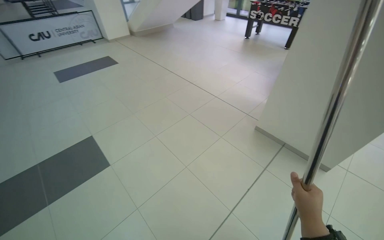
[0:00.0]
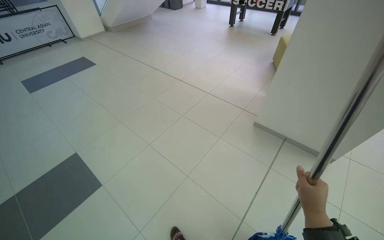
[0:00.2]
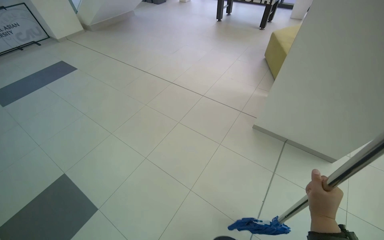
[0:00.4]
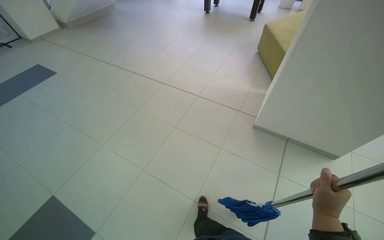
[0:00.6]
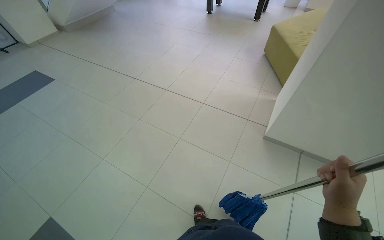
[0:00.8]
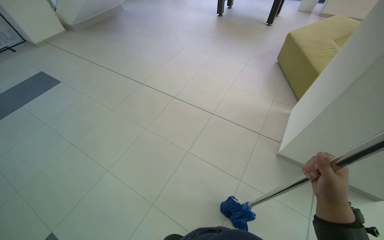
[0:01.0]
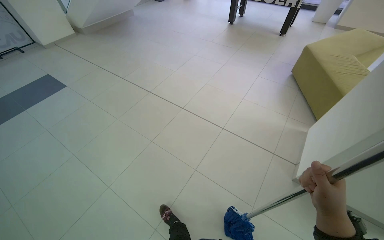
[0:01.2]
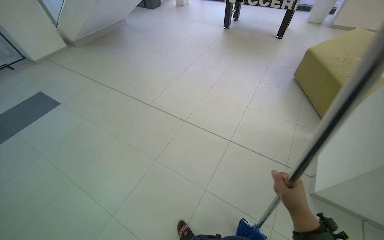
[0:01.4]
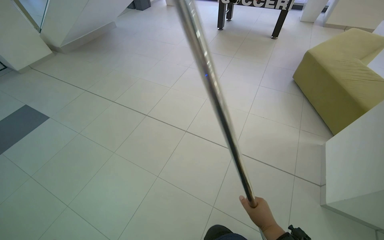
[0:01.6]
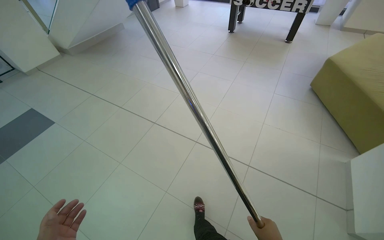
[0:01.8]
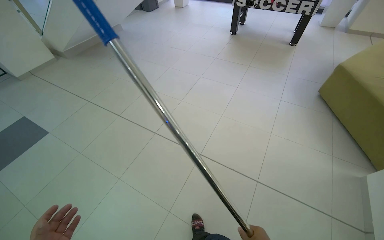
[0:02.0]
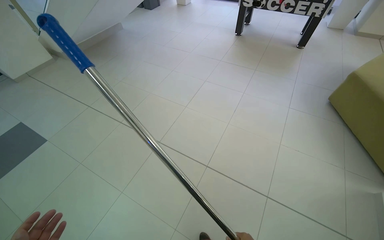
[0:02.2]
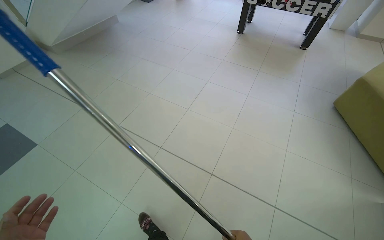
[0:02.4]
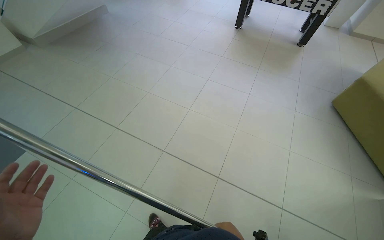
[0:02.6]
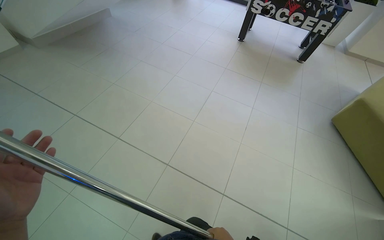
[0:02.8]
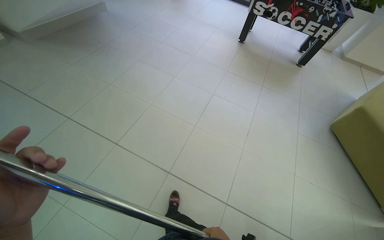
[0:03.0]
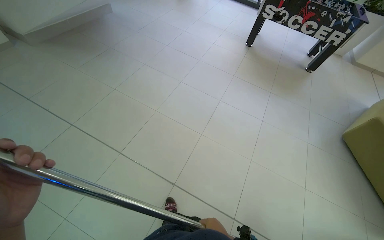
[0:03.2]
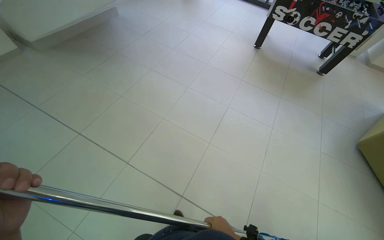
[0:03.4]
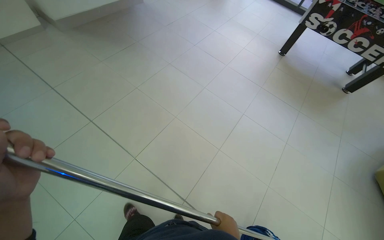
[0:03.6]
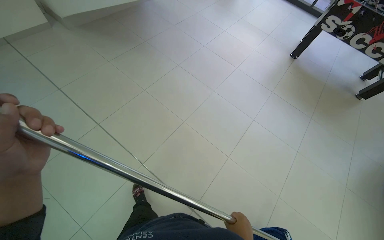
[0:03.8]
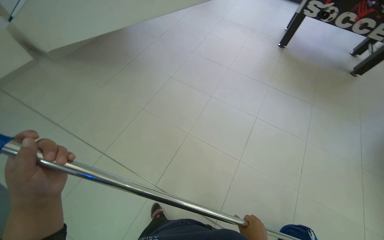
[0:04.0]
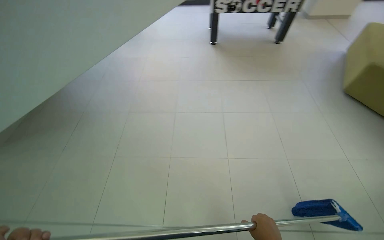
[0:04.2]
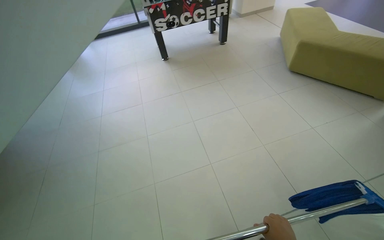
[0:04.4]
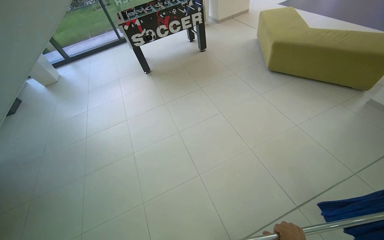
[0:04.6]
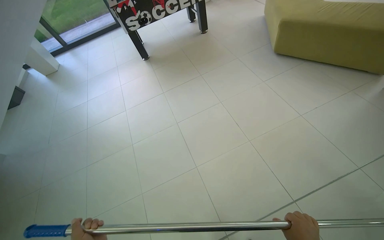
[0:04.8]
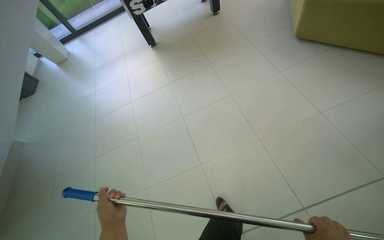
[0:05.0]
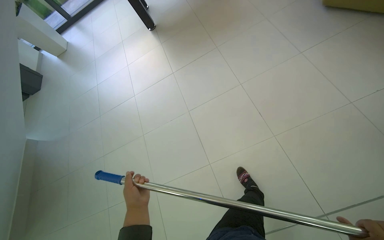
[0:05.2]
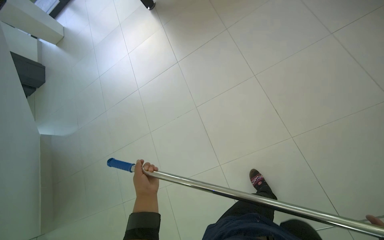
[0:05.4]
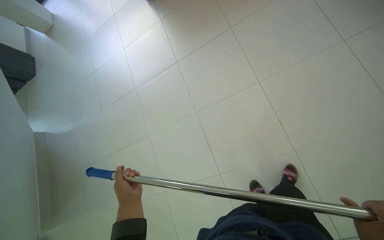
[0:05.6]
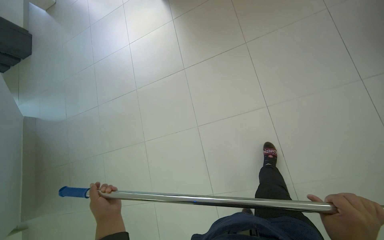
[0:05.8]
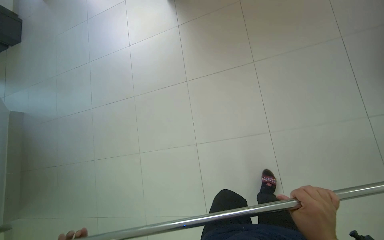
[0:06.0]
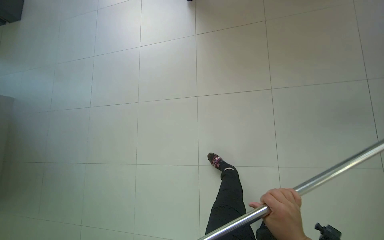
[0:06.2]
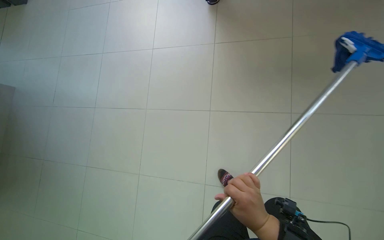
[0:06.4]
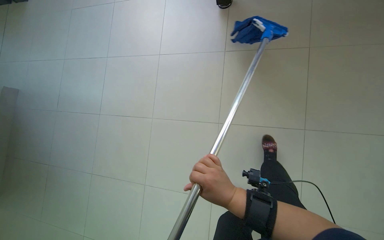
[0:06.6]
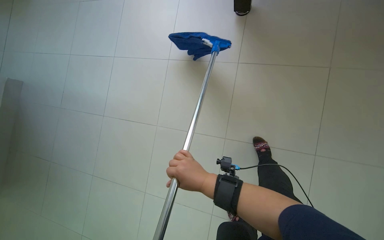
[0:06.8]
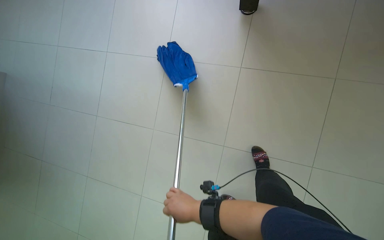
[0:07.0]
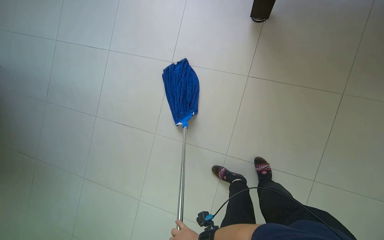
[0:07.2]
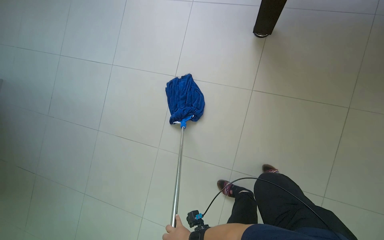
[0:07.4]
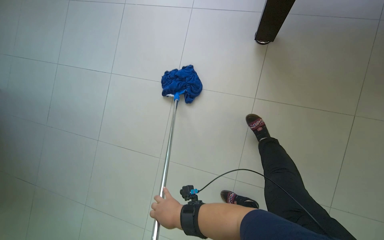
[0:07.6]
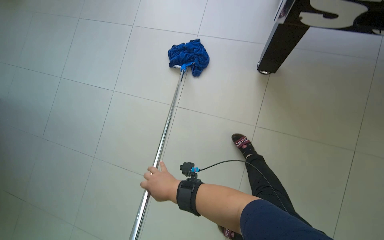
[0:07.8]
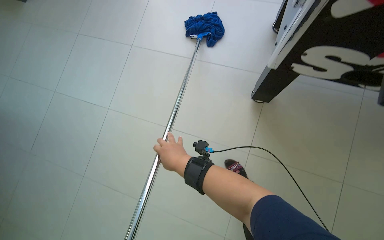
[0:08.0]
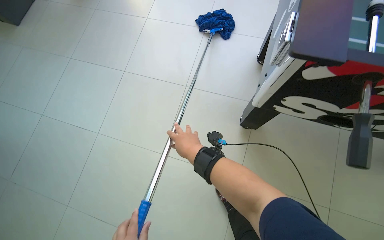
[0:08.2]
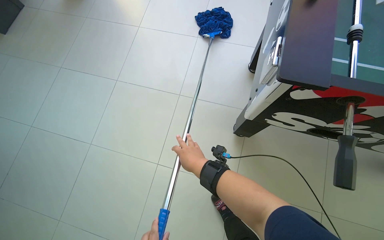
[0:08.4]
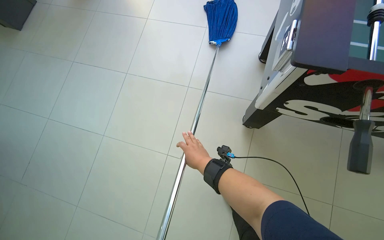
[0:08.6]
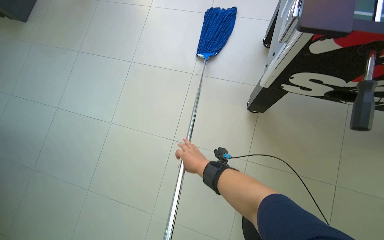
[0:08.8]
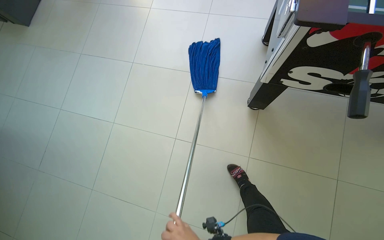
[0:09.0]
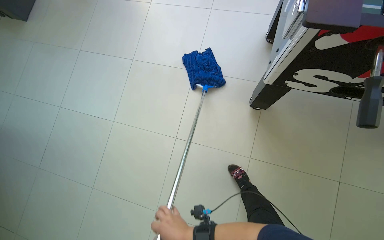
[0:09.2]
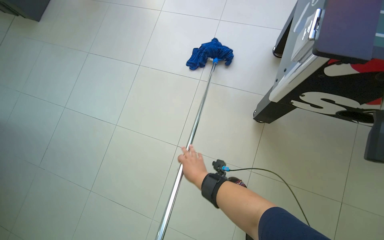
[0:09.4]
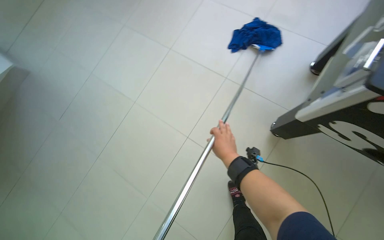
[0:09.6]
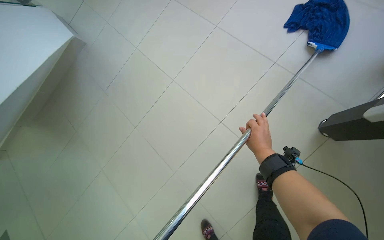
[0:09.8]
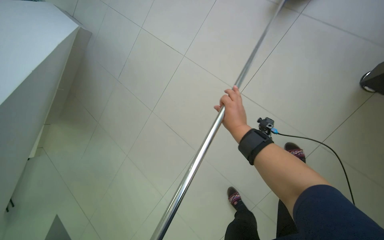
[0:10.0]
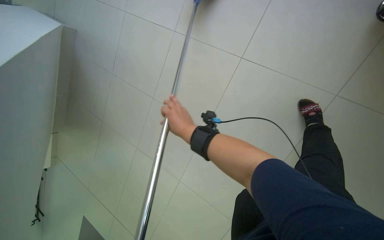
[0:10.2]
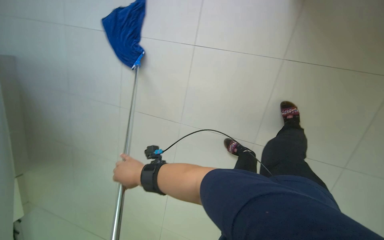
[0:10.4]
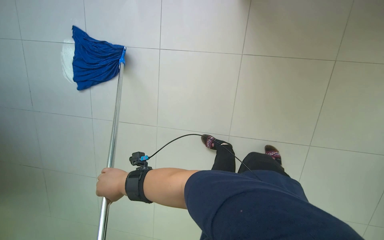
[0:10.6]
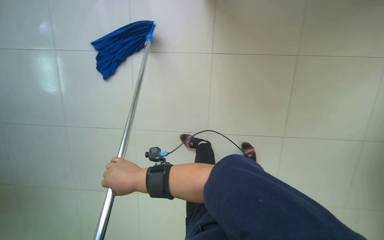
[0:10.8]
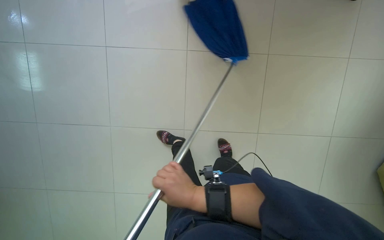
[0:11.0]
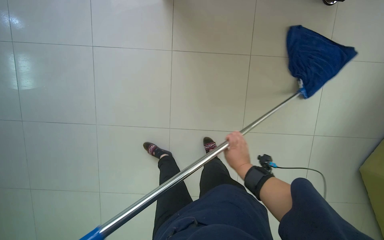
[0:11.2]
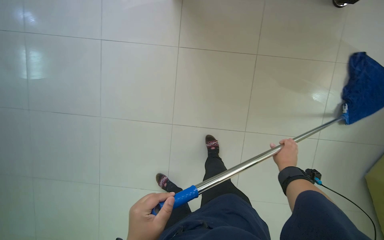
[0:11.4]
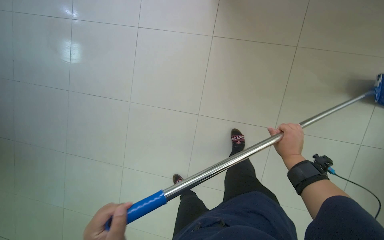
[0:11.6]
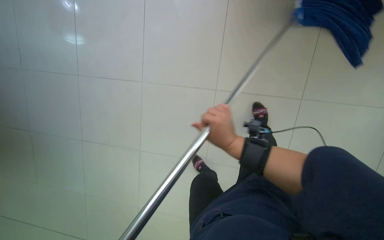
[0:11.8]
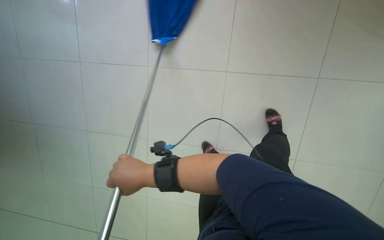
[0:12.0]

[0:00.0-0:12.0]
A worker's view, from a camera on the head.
Job: mopping floor.
The whole recording: Mopping tiled floor with flat mop. The worker mops the tiled floor with a string mop, periodically dipping and wringing it in the bucket.
0:00.0 to 0:01.6: The camera travels about 1.5 m. The wearer looks approximately 20 degrees further to the right.
0:01.6 to 0:03.0: The camera is carried about 1 m.
0:03.0 to 0:04.4: The camera travels roughly 60 cm. The head turns to the right by roughly 50 degrees.
0:04.4 to 0:06.0: The wearer moves about 80 cm. The camera pitches downward, by roughly 25 degrees.
0:06.0 to 0:07.6: The camera is carried roughly 70 cm.
0:07.6 to 0:09.0: The right hand reaches approximately 35 cm up the picture, then returns.
0:09.0 to 0:10.4: The head rotates roughly 20 degrees to the left. The view tilts some 15 degrees downward.

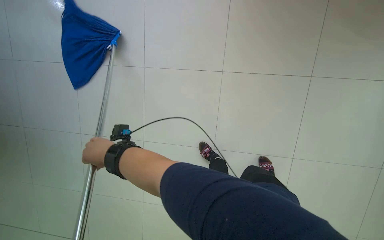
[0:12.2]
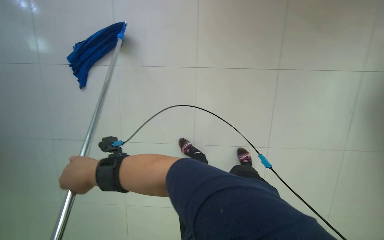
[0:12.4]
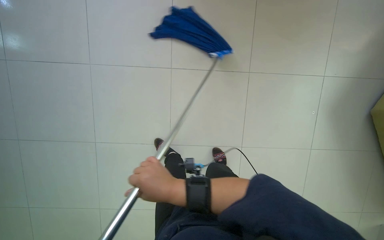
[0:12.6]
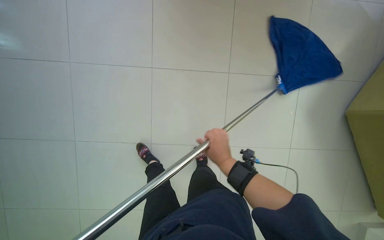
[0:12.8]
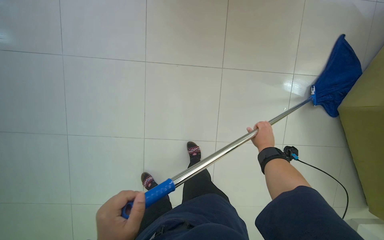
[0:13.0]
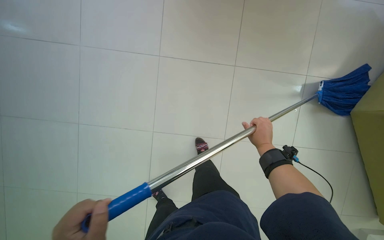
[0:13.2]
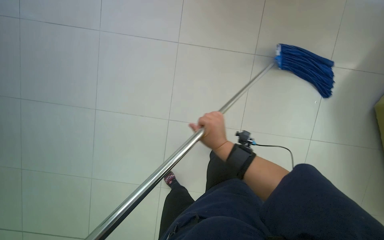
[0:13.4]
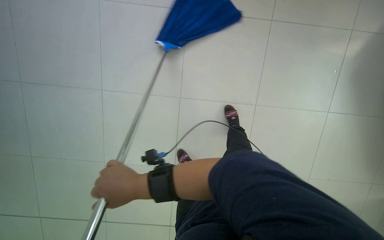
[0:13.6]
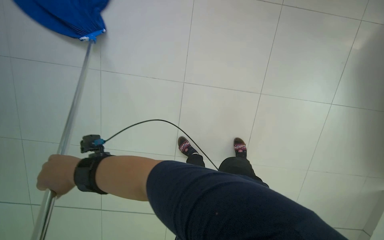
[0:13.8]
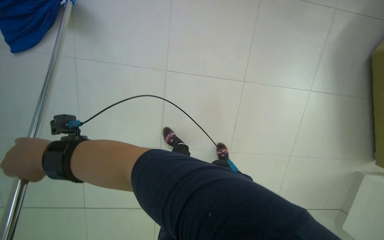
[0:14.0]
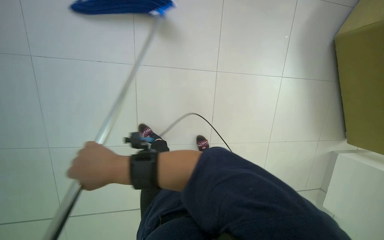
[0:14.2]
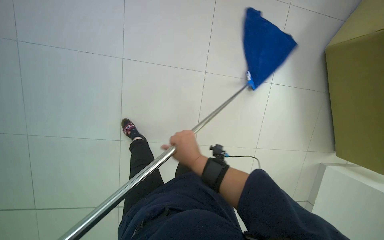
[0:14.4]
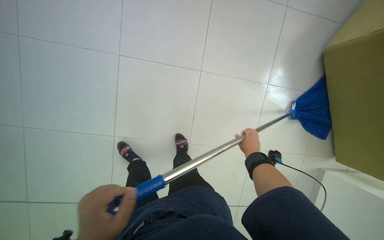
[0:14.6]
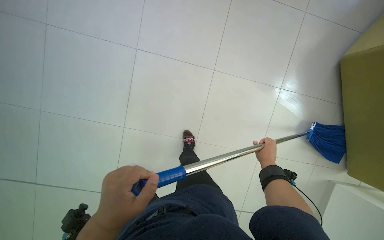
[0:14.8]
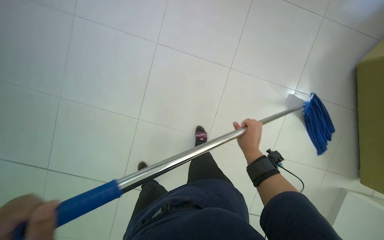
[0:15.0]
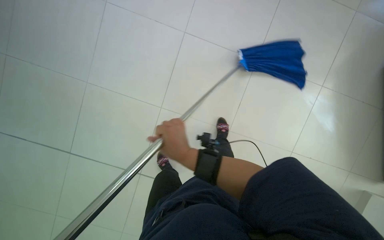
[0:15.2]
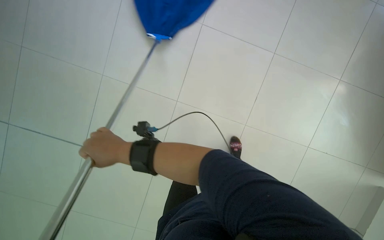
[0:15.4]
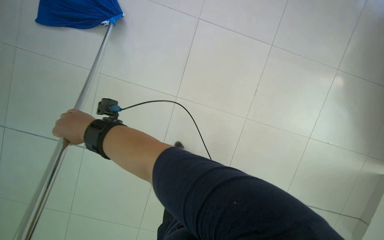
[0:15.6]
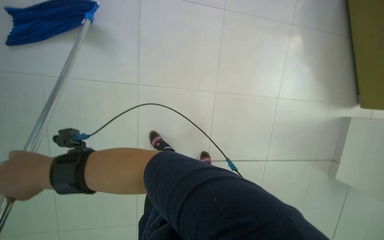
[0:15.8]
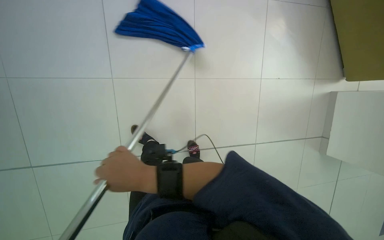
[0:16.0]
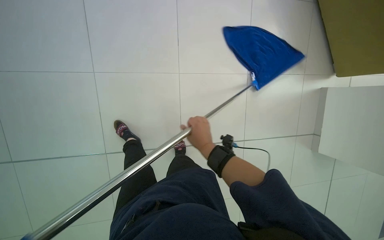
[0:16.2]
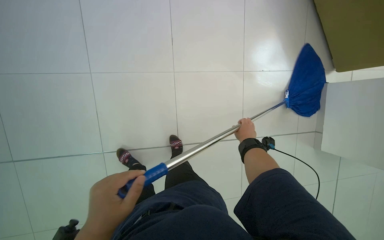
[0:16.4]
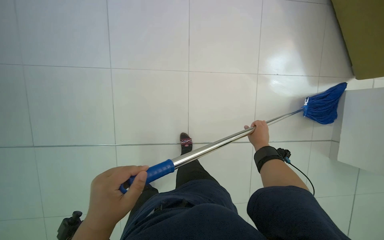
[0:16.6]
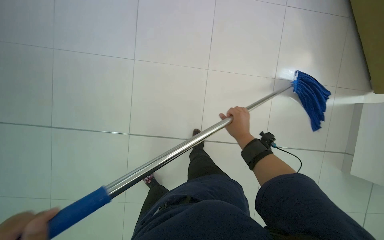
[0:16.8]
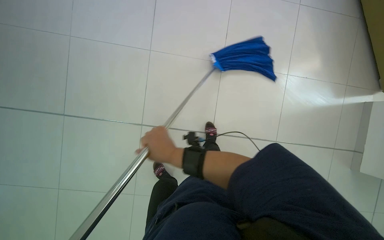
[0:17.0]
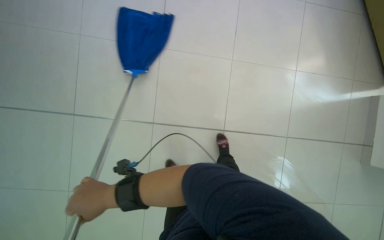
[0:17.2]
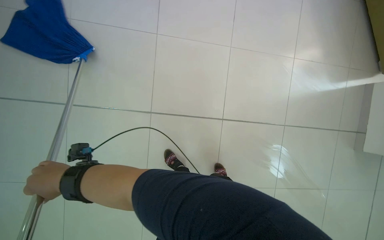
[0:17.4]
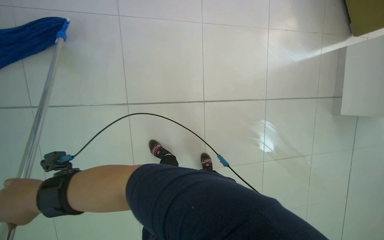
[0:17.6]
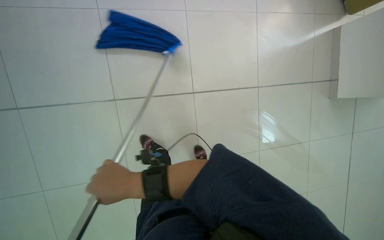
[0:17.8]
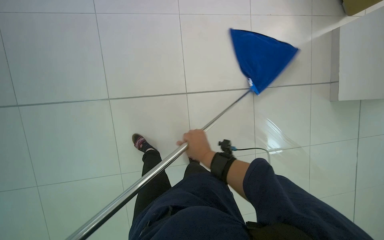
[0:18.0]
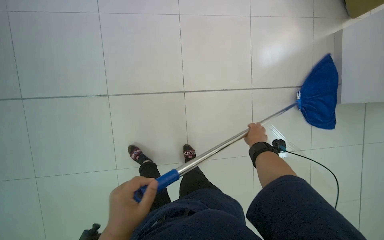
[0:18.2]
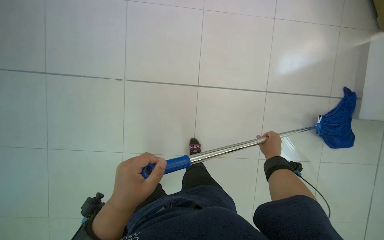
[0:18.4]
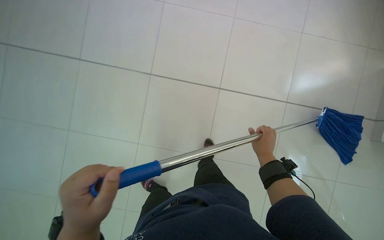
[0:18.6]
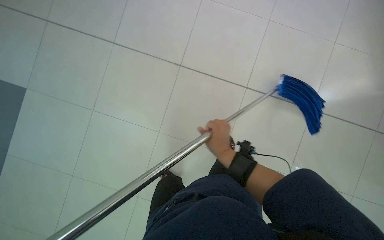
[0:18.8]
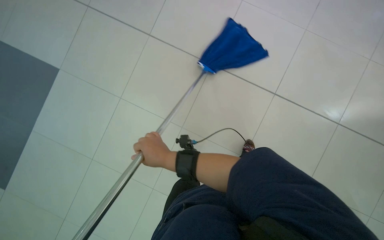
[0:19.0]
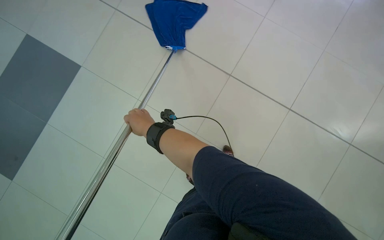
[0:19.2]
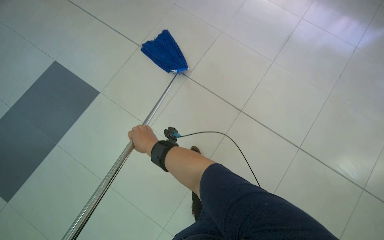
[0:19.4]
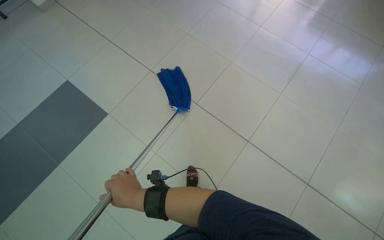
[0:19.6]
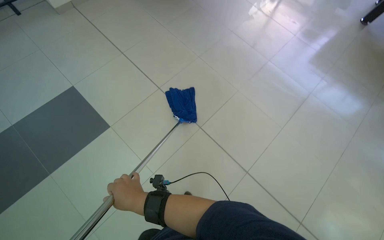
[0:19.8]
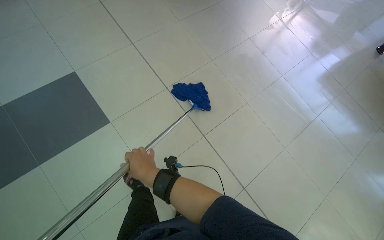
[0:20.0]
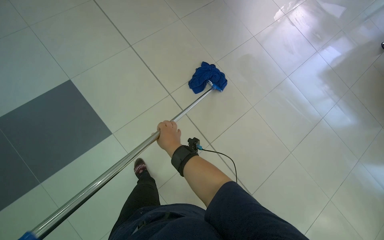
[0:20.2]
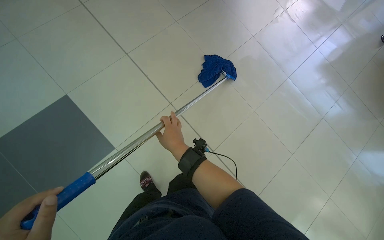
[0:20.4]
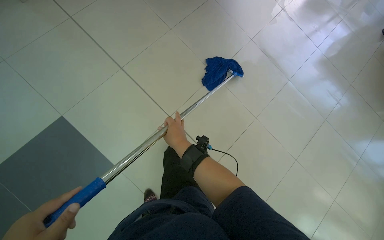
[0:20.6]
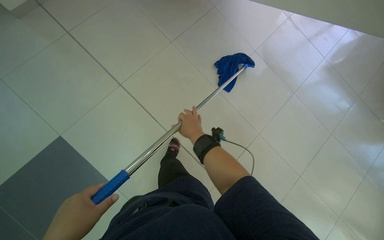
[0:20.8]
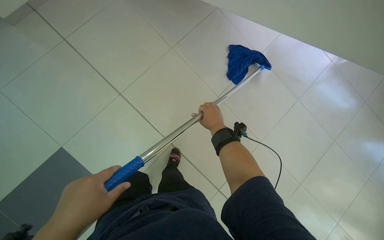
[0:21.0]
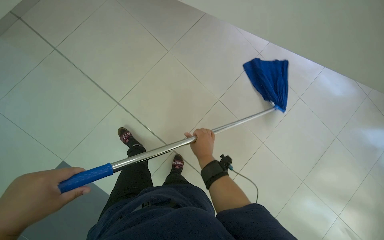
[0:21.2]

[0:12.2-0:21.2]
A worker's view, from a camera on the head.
Job: mopping floor.
The whole recording: Mopping tiled floor with flat mop. The worker mops the tiled floor with a string mop, periodically dipping and wringing it in the bucket.
0:15.2 to 0:16.6: The right hand goes some 50 cm to the right and farther from the camera.
0:16.6 to 0:18.2: The right hand goes to the left and returns, about 80 cm each way.
0:18.2 to 0:19.8: The right hand moves to the left, approximately 50 cm.
0:19.8 to 0:21.2: The camera is carried about 1 m. The view tips downward by about 15 degrees.
